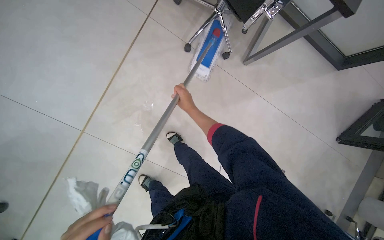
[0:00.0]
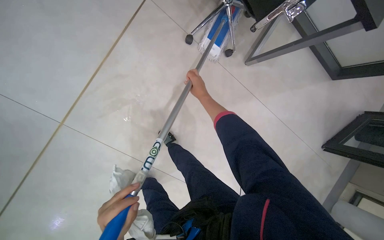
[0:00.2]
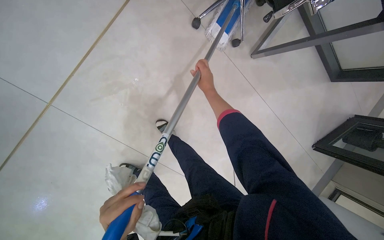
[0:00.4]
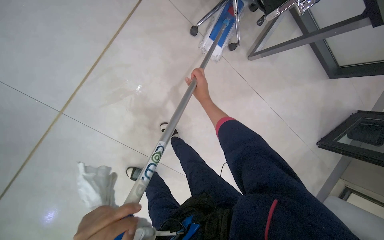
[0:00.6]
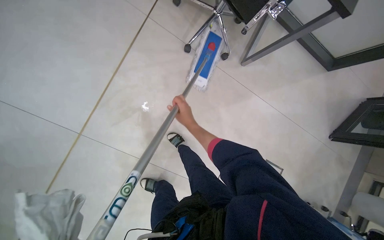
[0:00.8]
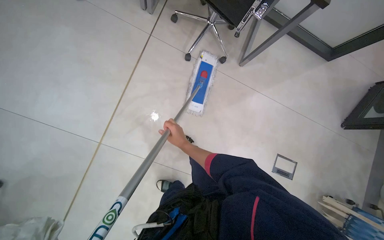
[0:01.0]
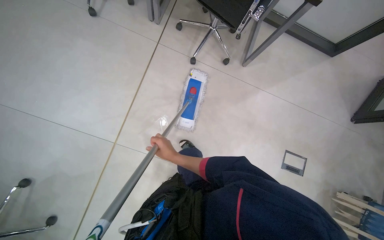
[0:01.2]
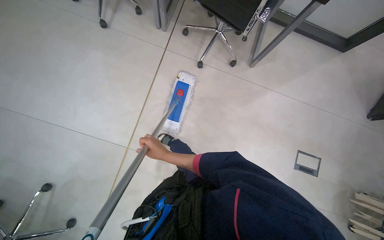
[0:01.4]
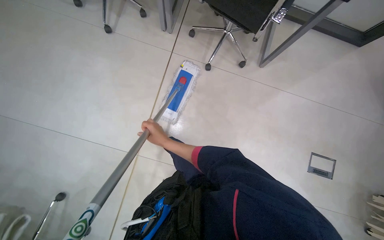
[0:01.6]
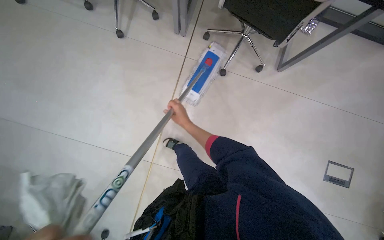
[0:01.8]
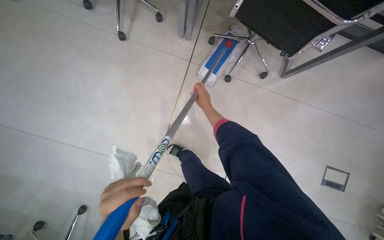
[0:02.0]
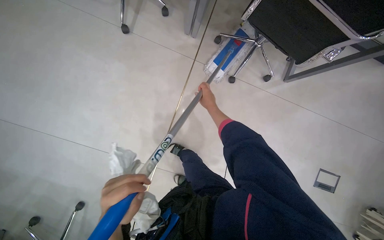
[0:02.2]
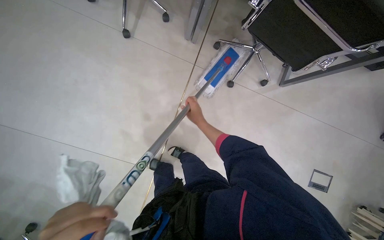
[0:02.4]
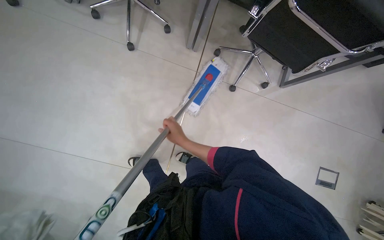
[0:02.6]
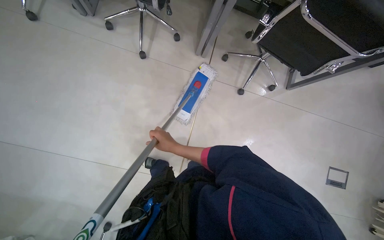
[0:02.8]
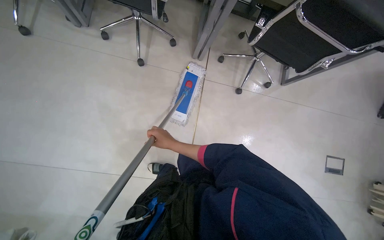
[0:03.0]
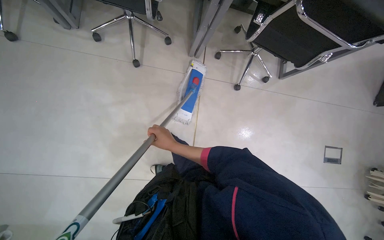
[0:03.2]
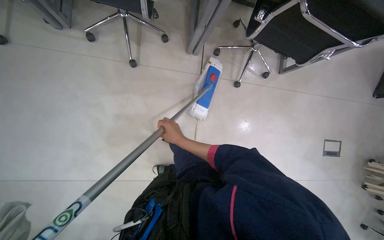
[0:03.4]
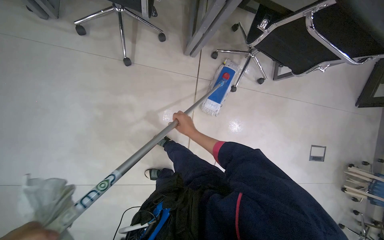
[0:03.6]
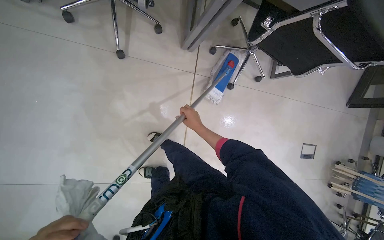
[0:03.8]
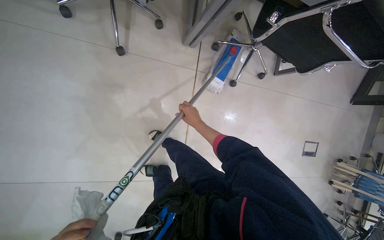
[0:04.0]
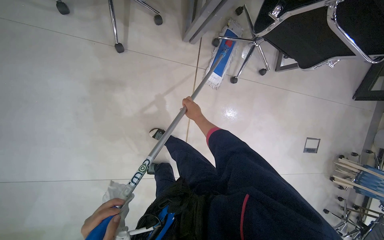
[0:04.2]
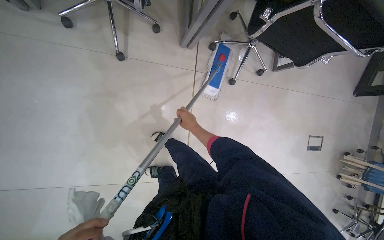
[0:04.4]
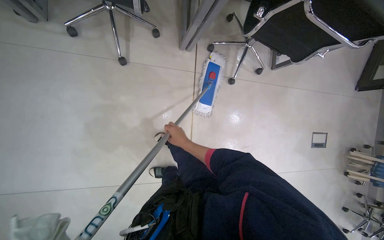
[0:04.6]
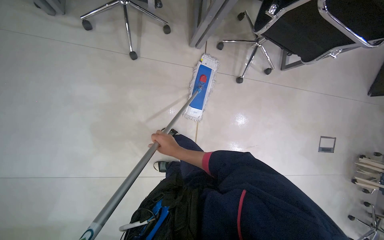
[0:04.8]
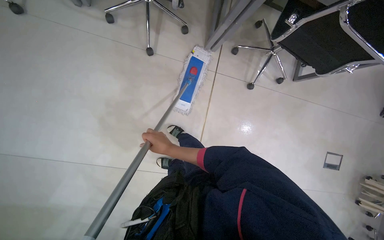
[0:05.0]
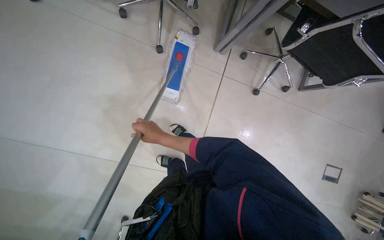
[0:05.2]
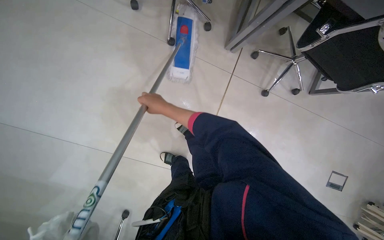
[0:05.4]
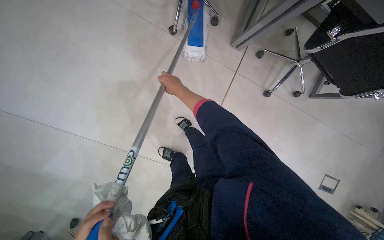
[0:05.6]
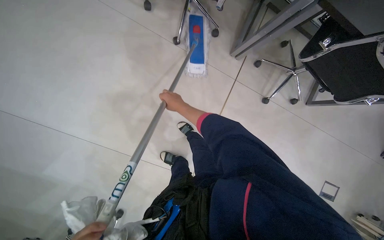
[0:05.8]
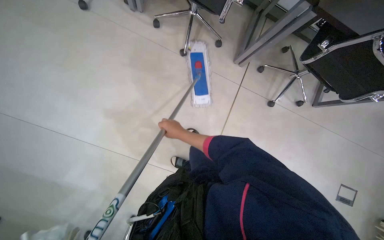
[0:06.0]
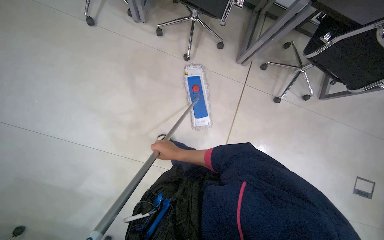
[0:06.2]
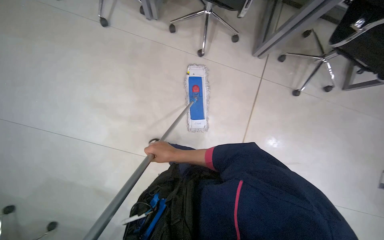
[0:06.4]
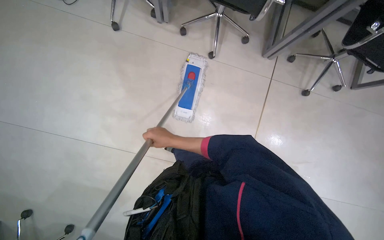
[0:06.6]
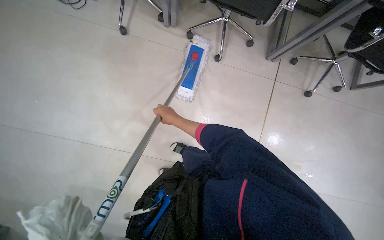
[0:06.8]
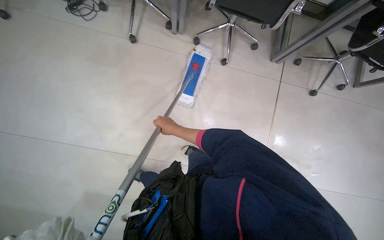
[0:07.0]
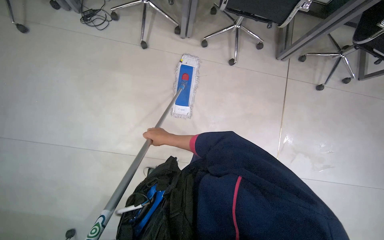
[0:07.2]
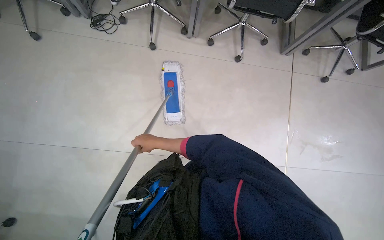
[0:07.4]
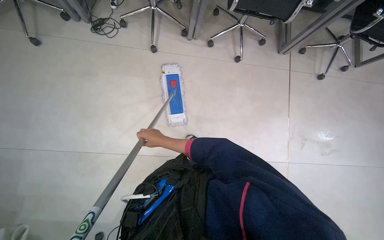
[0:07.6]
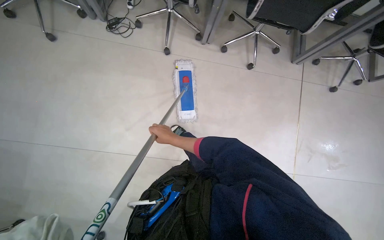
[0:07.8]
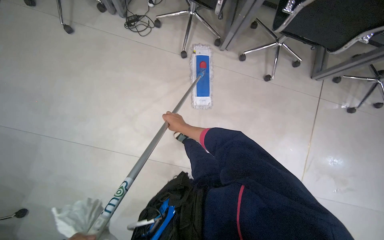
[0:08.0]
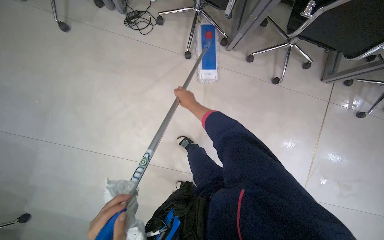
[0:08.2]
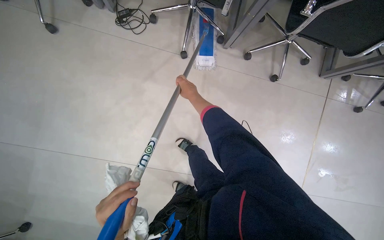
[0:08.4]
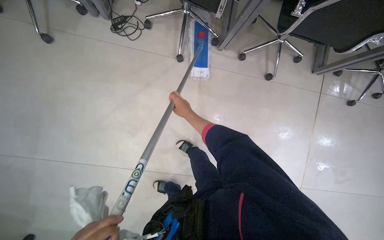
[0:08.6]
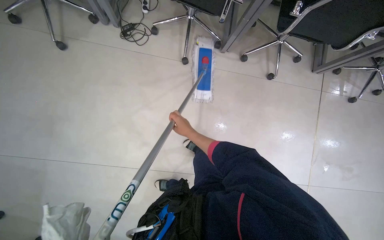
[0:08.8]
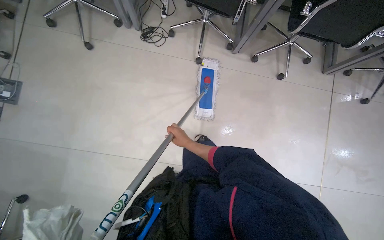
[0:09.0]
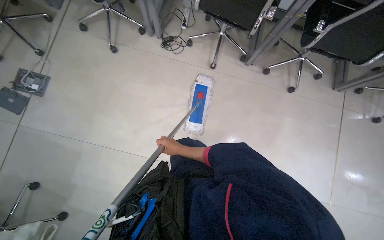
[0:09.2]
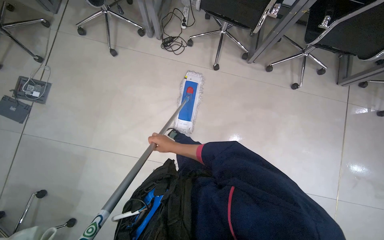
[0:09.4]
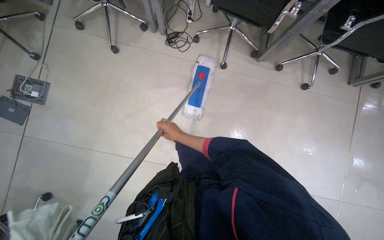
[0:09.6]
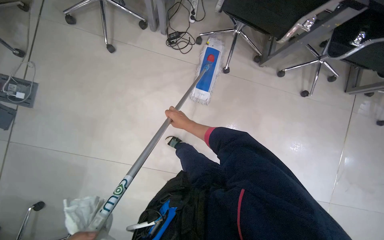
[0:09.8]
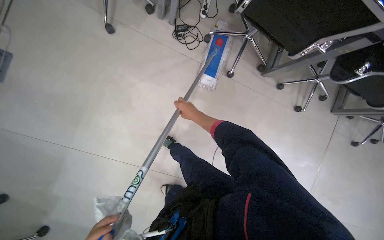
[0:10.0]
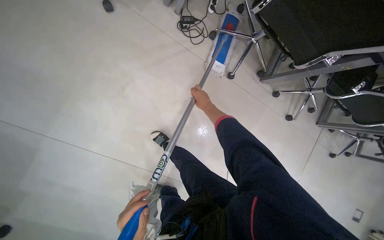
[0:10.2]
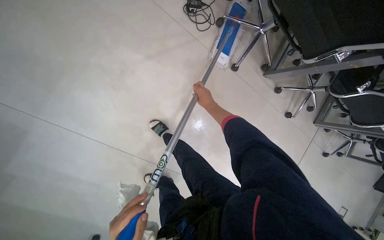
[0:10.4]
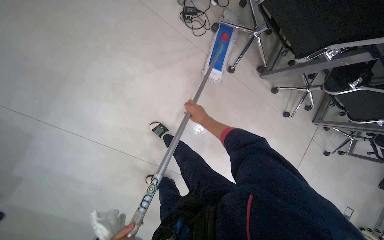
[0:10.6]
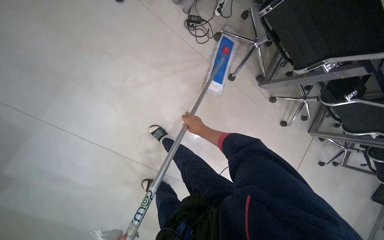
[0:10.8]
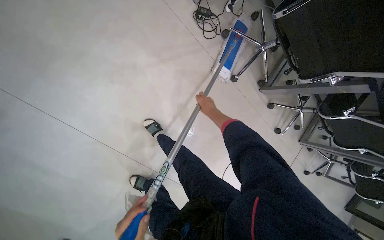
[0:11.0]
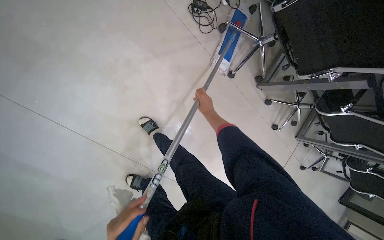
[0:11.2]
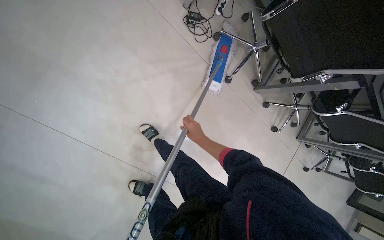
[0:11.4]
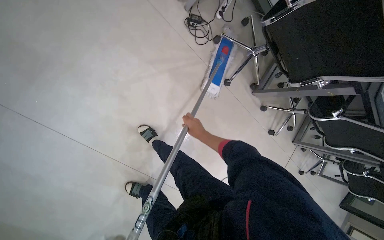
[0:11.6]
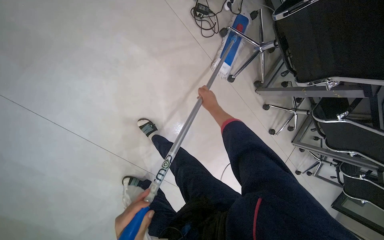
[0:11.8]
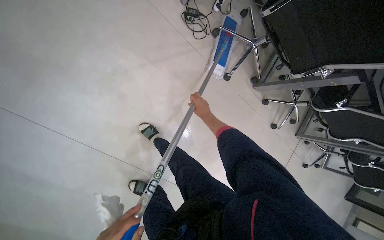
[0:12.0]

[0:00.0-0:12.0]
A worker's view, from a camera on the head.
Job: mopping floor.
The whole recording: Mopping office floor. The worker mops the office floor, moving obstacles as needed.
0:00.0 to 0:01.6: The right hand goes up and down the picture, about 25 cm each way, reversing 2 times.
0:01.6 to 0:03.0: The camera travels about 60 cm.
0:03.0 to 0:04.4: The right hand shifts about 25 cm up the picture and farther from the camera.
0:04.4 to 0:06.0: The right hand goes up and down the picture, some 20 cm each way, reversing 2 times.
0:06.0 to 0:07.6: The wearer moves to the left, roughly 70 cm.
0:07.6 to 0:09.0: The right hand moves roughly 40 cm up the picture and comes back.
0:09.0 to 0:10.4: The camera travels approximately 60 cm. The camera sweeps to the right, by approximately 15 degrees.
0:10.4 to 0:12.0: The right hand goes up and down the picture, approximately 15 cm each way, reversing 3 times.

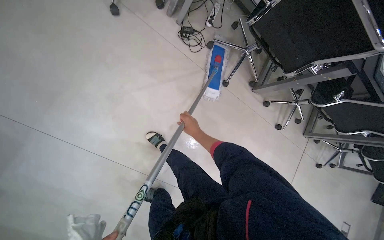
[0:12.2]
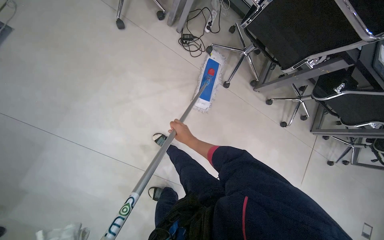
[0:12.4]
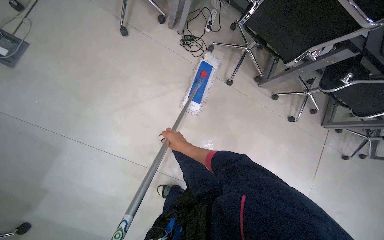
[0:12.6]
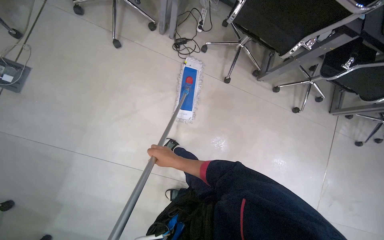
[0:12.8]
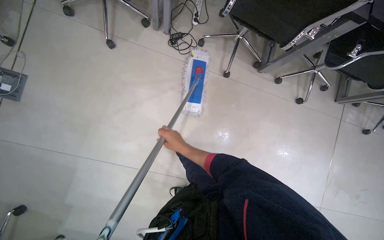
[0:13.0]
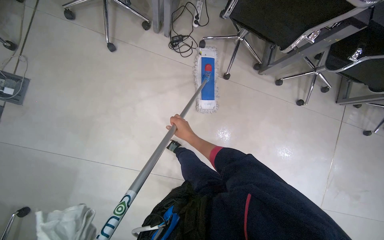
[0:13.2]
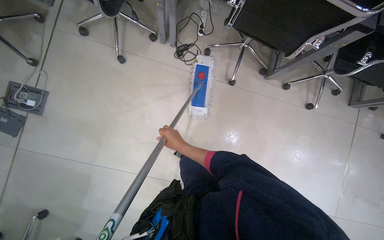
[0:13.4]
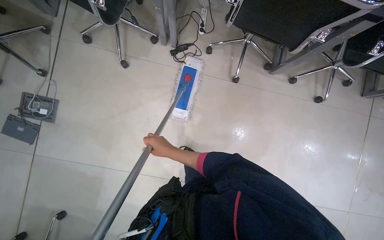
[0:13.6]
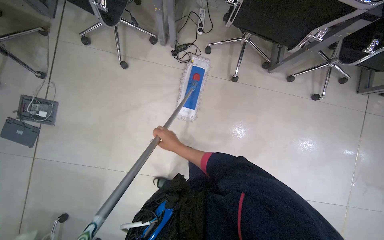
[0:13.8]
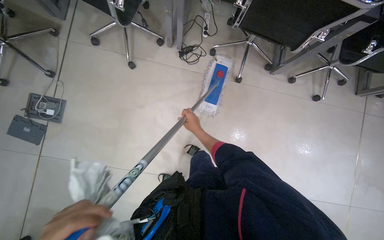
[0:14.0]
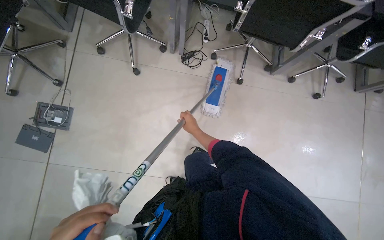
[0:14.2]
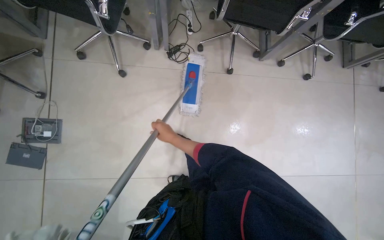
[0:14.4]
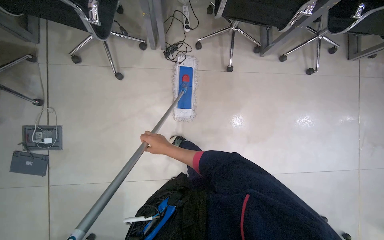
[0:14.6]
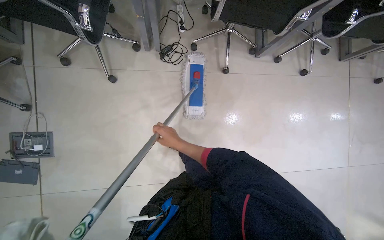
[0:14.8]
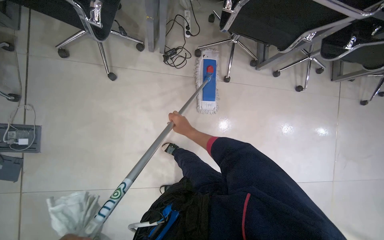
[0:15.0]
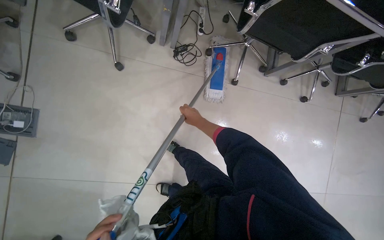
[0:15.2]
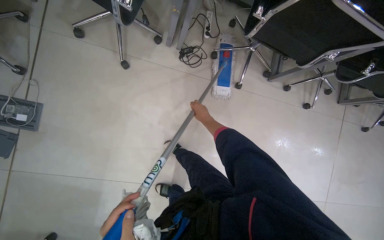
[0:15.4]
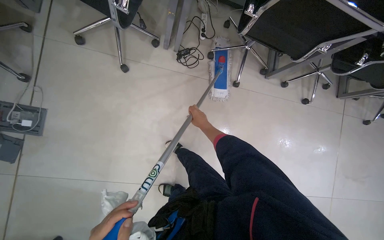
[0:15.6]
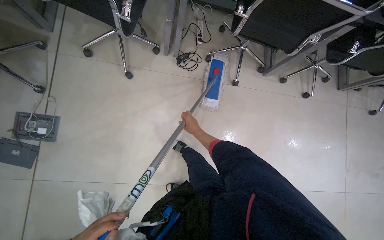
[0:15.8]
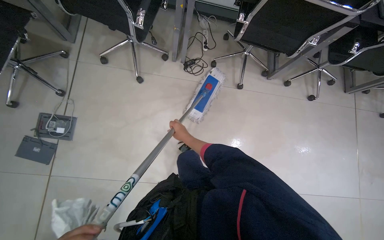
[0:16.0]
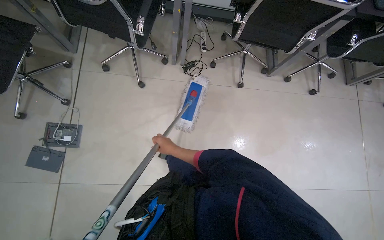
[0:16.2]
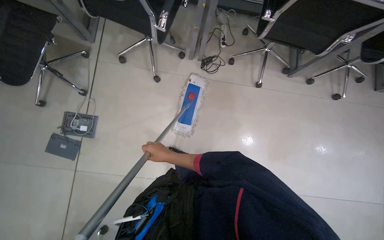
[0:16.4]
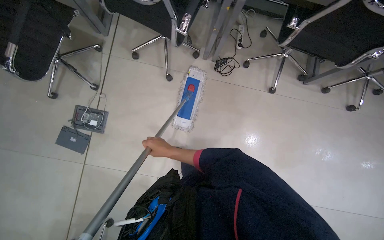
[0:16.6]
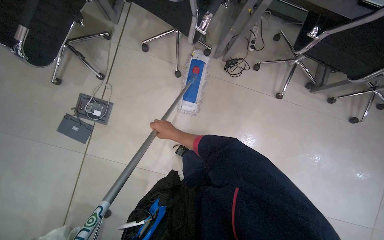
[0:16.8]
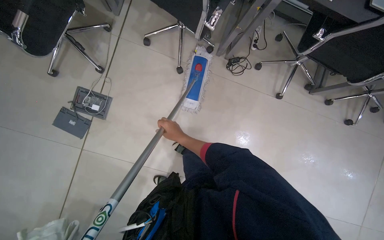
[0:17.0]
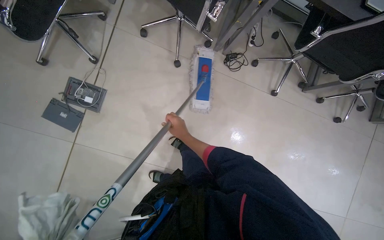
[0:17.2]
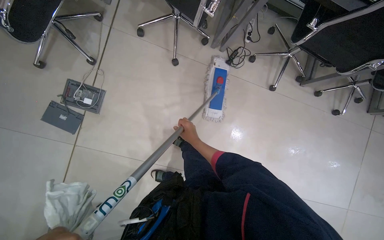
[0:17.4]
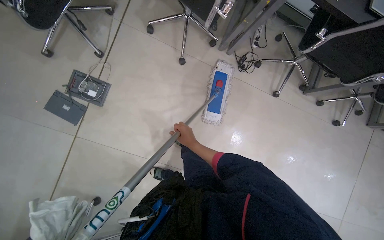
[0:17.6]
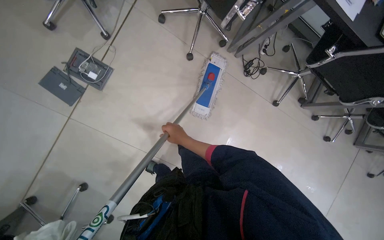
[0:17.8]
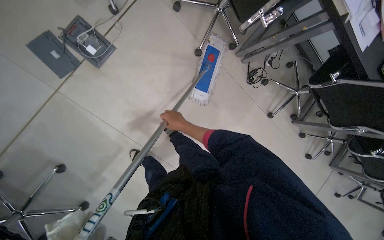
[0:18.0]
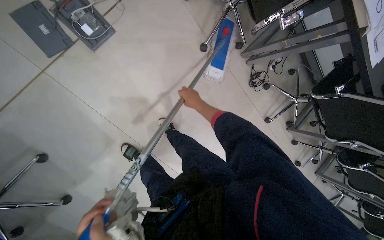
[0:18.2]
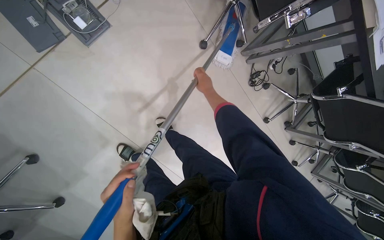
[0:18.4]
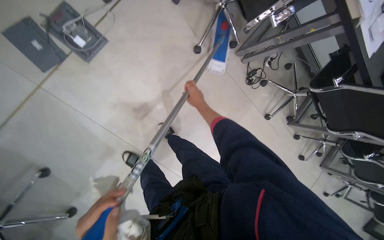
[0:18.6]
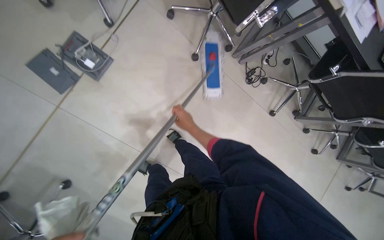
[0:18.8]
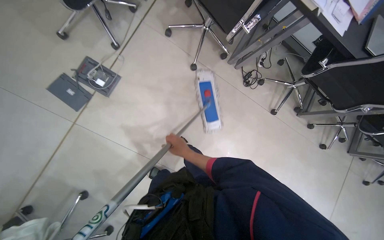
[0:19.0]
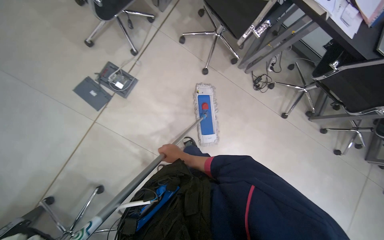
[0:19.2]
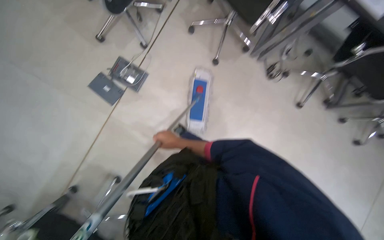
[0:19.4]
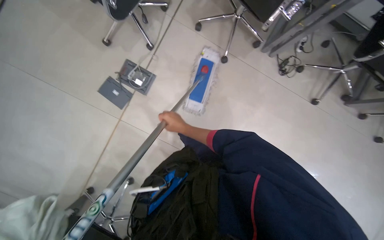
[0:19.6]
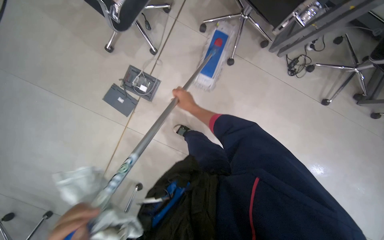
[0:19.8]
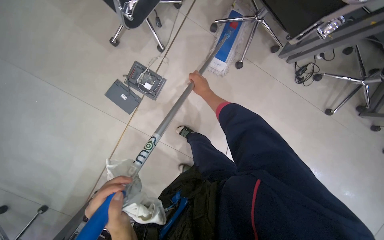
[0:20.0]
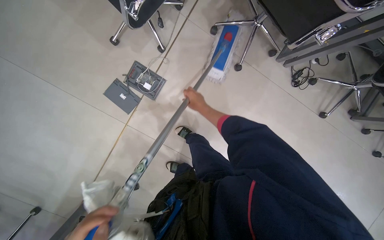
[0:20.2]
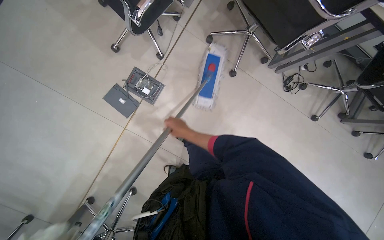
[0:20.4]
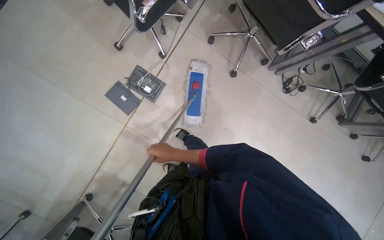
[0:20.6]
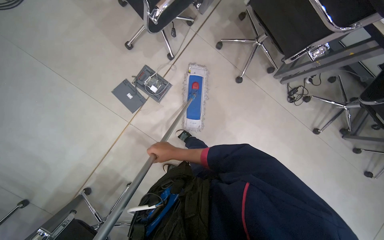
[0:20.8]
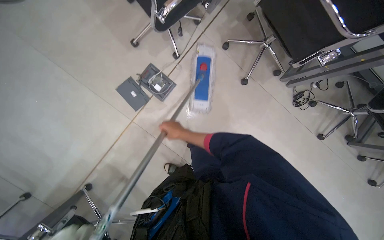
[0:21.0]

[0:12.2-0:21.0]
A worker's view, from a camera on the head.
Job: mopping floor.
The whole recording: Mopping office floor. The worker mops the office floor, moving obstacles as needed.
0:12.2 to 0:13.6: The view swings some 20 degrees to the left. The right hand goes approximately 20 cm nearer to the camera.
0:13.6 to 0:15.2: The right hand heads up the picture and farther from the camera, covering about 25 cm.
0:15.2 to 0:16.6: The right hand heads to the left, nearer to the camera and down the picture, covering some 40 cm.
0:16.6 to 0:18.0: The view pans to the right by approximately 15 degrees. Everything in view rotates roughly 25 degrees clockwise.
0:18.0 to 0:19.6: The right hand goes up and down the picture, approximately 25 cm each way, reversing 2 times.
0:19.6 to 0:21.0: The right hand goes up and down the picture, about 25 cm each way, reversing 2 times.
